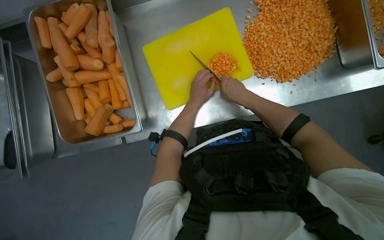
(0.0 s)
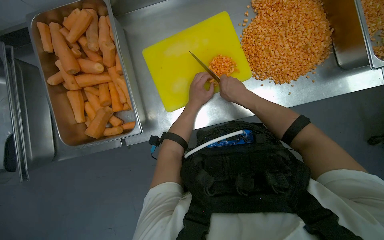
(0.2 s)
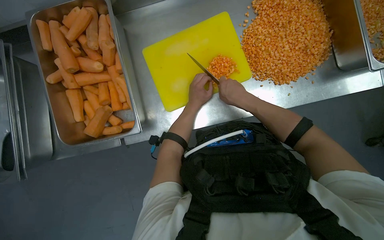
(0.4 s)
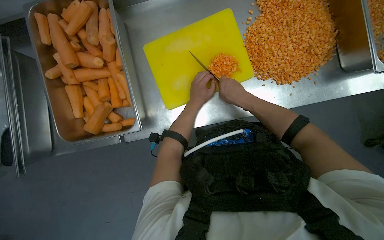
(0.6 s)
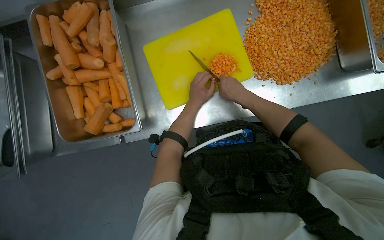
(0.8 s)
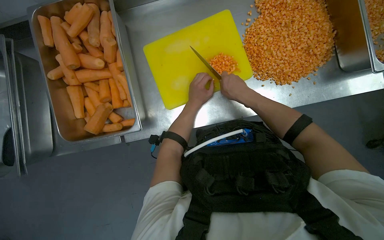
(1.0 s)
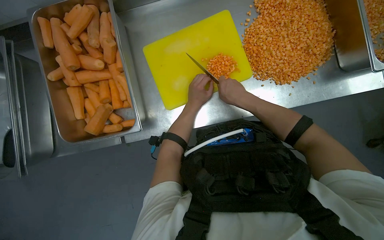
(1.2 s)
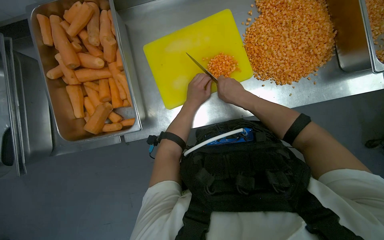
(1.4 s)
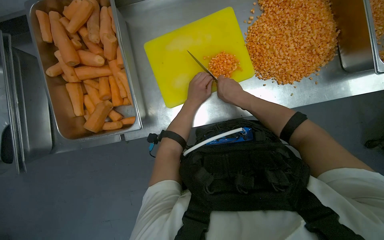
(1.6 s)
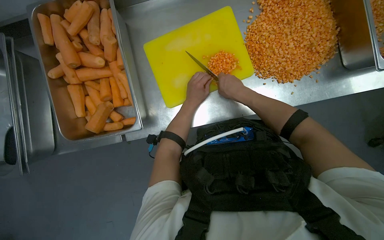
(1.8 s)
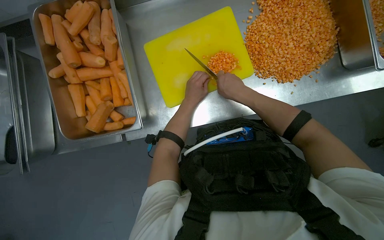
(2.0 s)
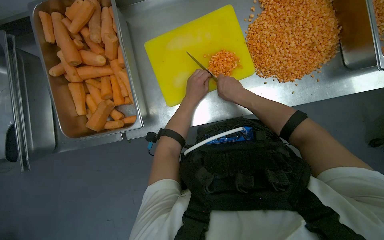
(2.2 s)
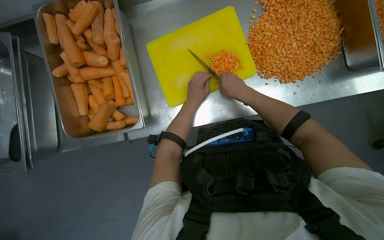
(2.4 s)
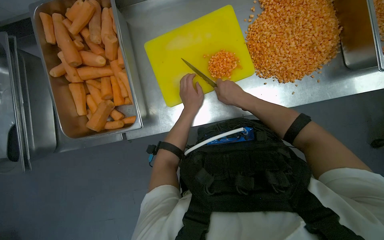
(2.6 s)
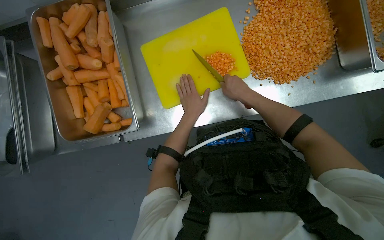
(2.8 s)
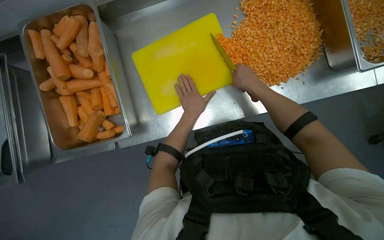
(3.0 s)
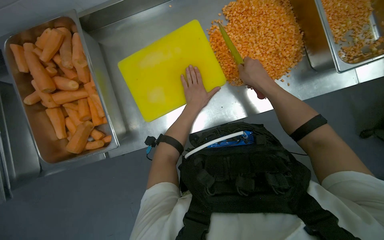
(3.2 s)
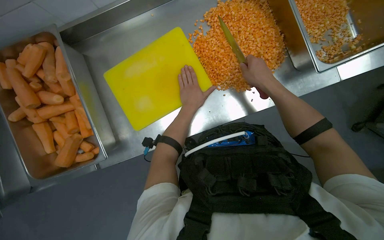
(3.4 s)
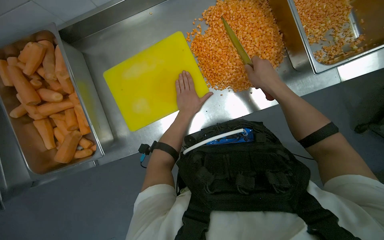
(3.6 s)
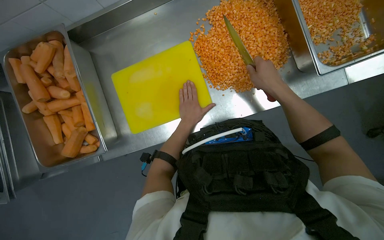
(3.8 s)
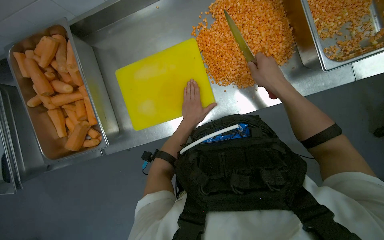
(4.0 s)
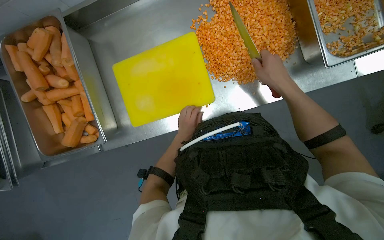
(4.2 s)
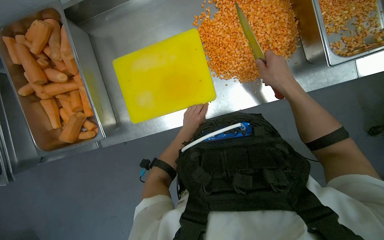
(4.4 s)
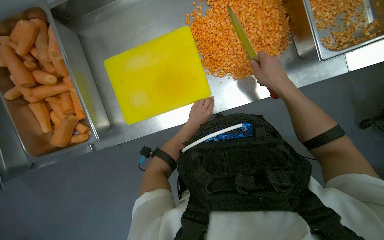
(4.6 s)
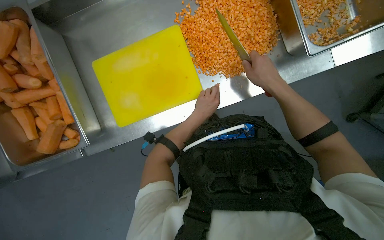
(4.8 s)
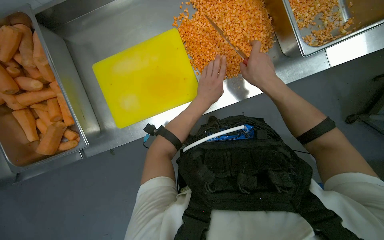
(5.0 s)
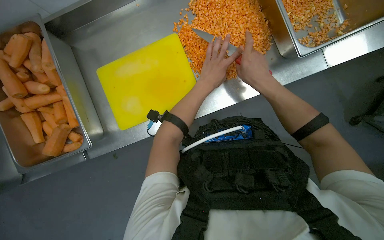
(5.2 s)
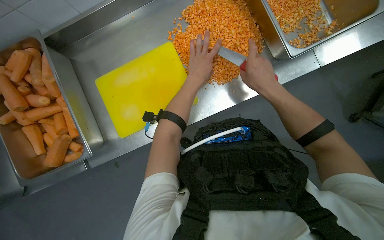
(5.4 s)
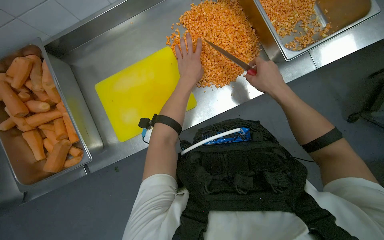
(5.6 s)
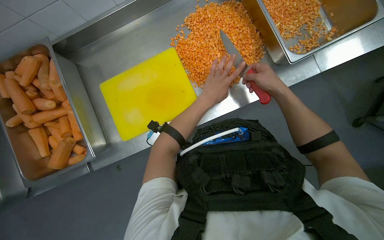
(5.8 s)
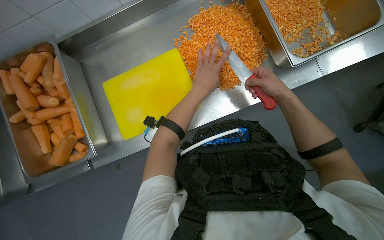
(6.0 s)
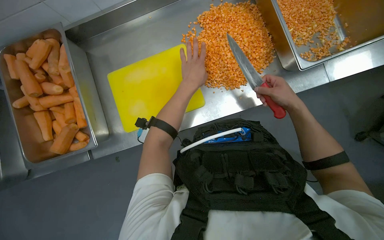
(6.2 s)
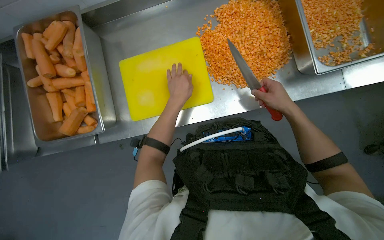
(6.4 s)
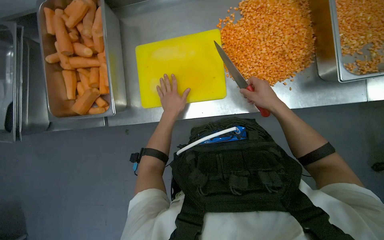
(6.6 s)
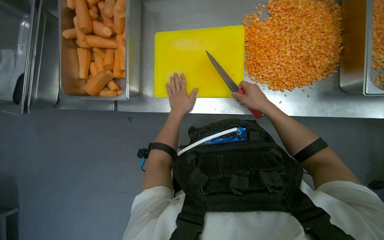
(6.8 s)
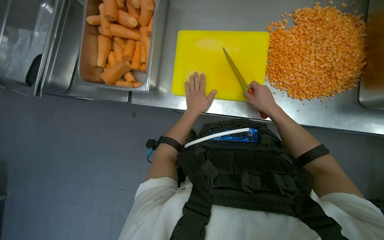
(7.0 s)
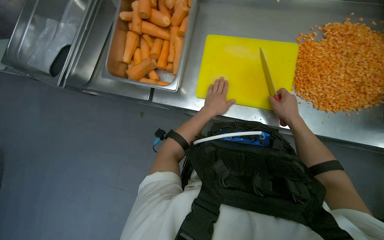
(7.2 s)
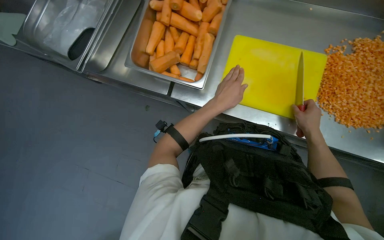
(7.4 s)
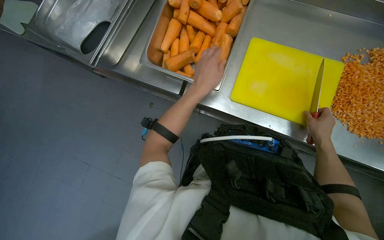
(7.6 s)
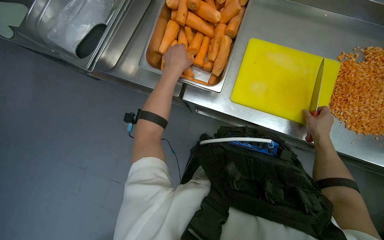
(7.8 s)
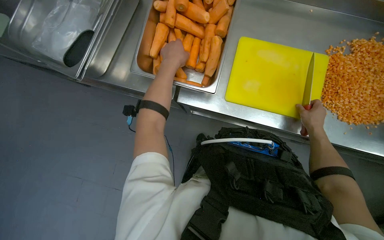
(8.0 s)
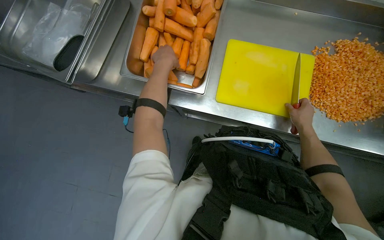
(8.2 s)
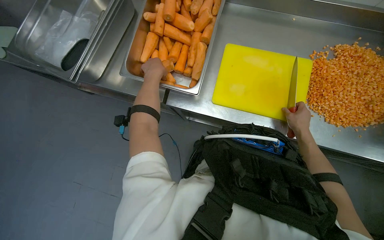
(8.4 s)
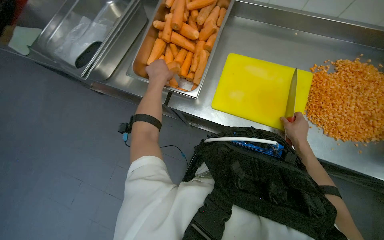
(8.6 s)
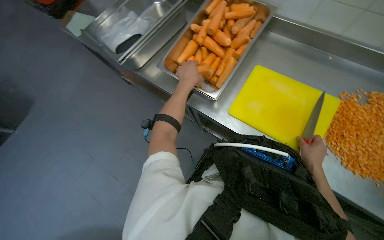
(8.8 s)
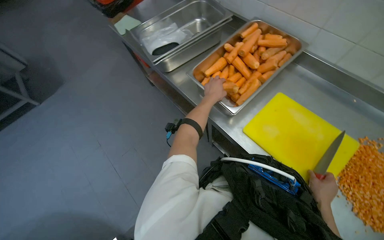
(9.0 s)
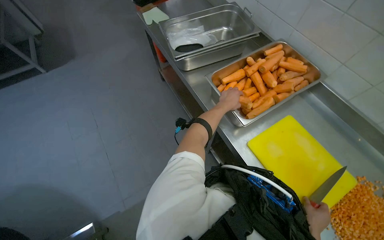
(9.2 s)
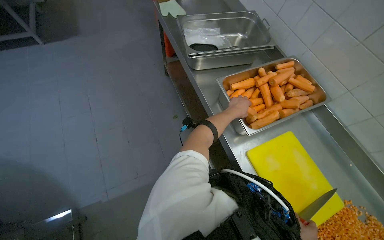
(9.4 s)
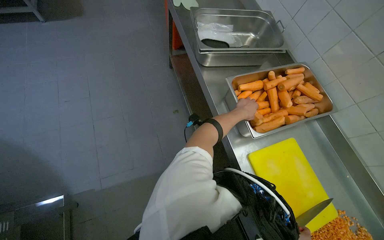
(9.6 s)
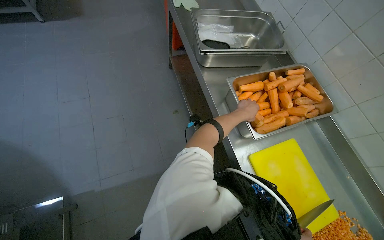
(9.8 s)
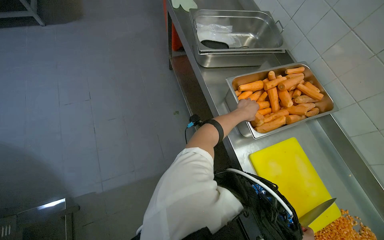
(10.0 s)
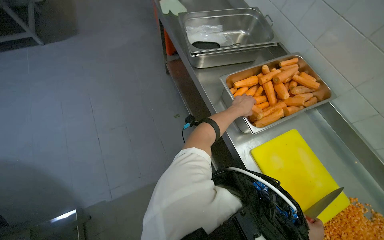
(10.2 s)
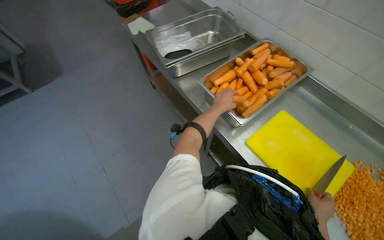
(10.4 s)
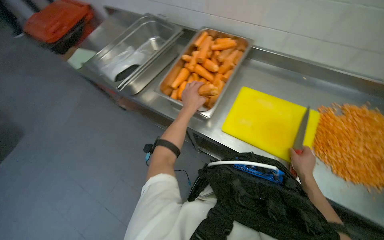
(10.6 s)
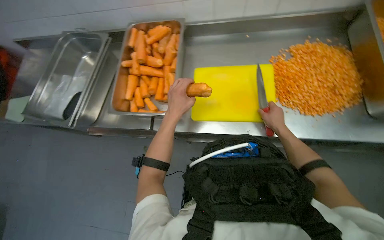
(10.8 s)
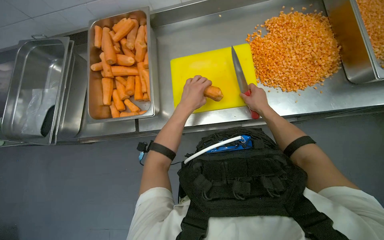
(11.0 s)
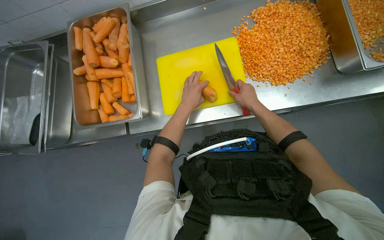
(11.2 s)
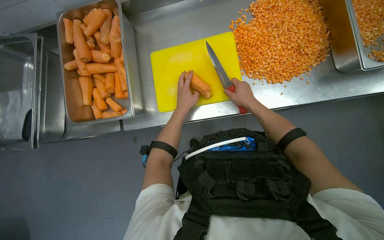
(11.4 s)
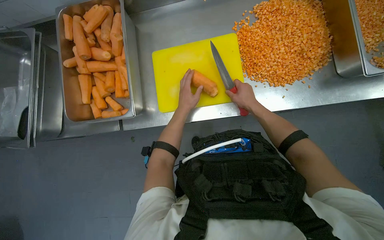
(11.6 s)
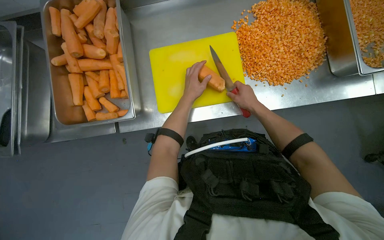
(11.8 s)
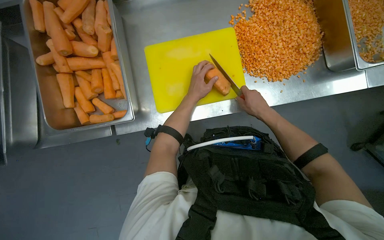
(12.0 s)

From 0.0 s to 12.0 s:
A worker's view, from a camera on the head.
Job: preparing food.
The whole recording: Cutting carrots on a board. The worker picks carrots from a bin and cuts them on a yellow cutting board.
From 0.0 s to 1.6 s: The hands work in one place, with small movements.
From 3.0 s to 4.4 s: The right hand is displaced to the right by approximately 20 cm.
From 4.4 s to 6.0 s: The left hand heads up the picture and nearer to the camera, covering some 20 cm.
From 6.0 s to 7.6 s: The head travels to the left, some 40 cm. The scene rotates clockwise by some 45 degrees.
From 7.6 s to 9.0 s: The wearer looks approximately 25 degrees further to the left. The view tips upward by about 15 degrees.
From 10.4 s to 12.0 s: The wearer's head swings some 65 degrees to the right. The wearer looks roughly 20 degrees further downward.

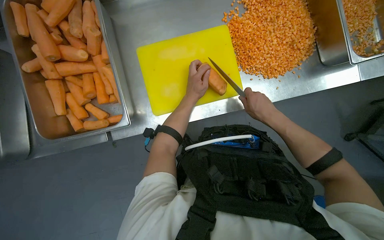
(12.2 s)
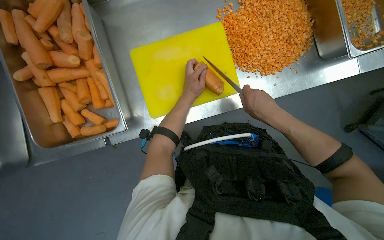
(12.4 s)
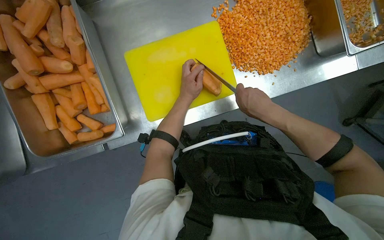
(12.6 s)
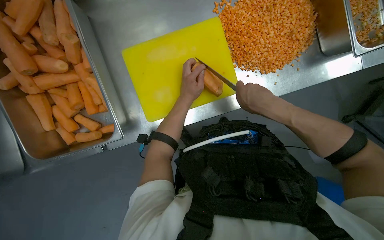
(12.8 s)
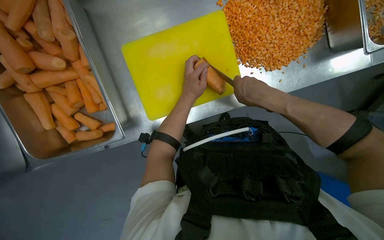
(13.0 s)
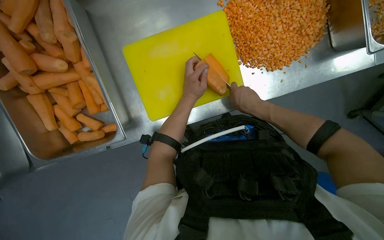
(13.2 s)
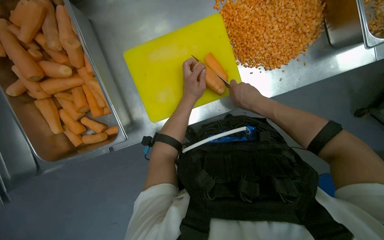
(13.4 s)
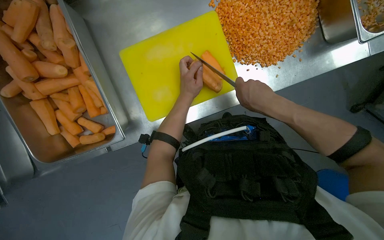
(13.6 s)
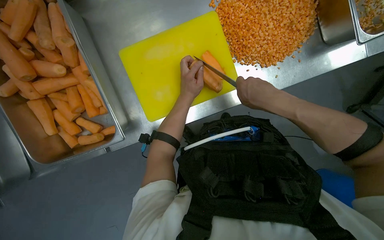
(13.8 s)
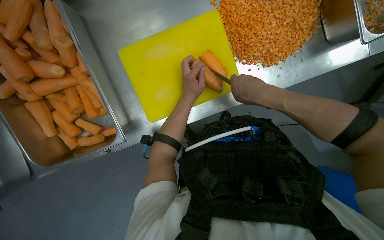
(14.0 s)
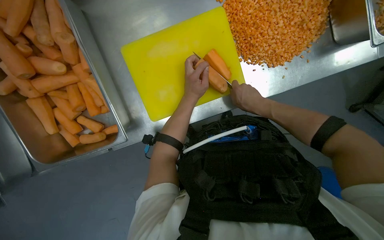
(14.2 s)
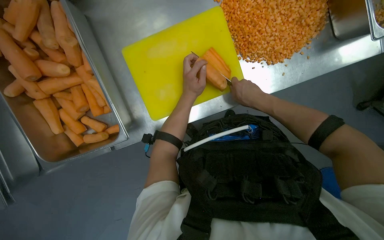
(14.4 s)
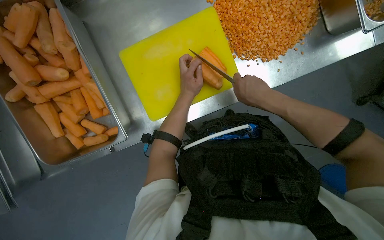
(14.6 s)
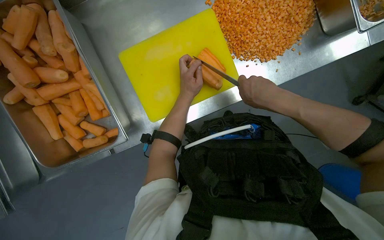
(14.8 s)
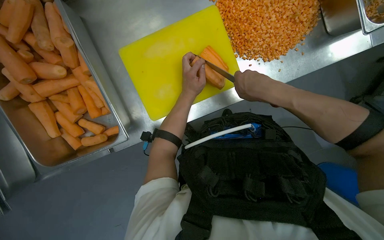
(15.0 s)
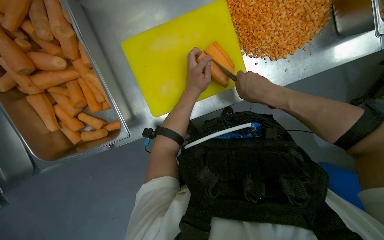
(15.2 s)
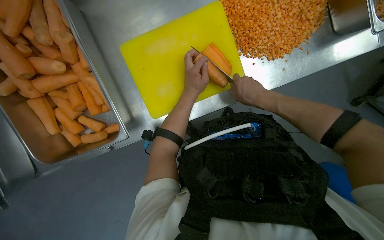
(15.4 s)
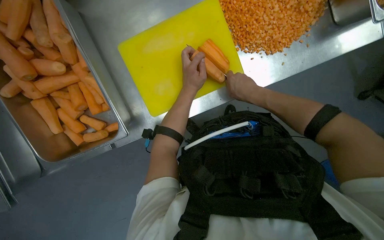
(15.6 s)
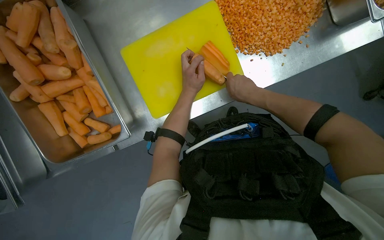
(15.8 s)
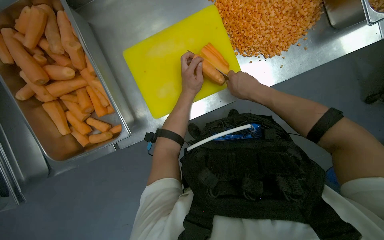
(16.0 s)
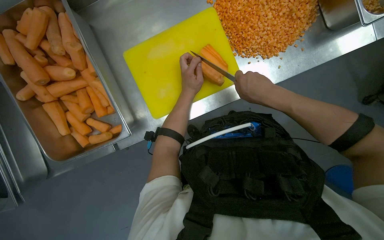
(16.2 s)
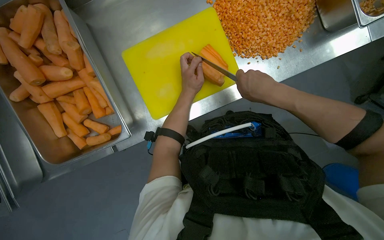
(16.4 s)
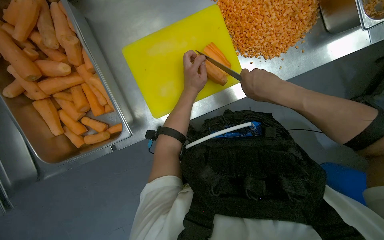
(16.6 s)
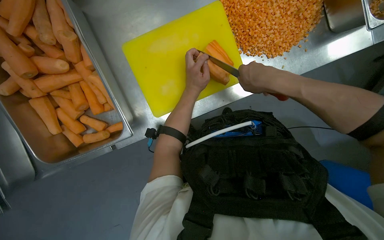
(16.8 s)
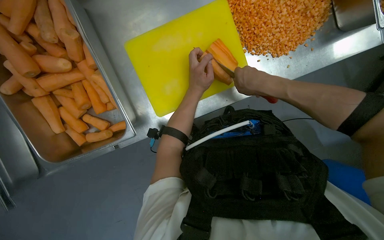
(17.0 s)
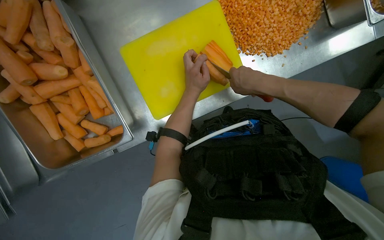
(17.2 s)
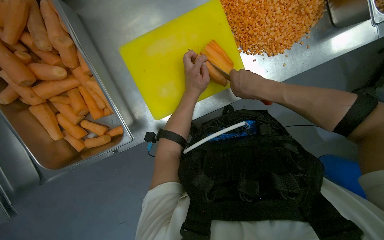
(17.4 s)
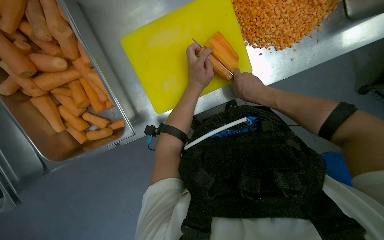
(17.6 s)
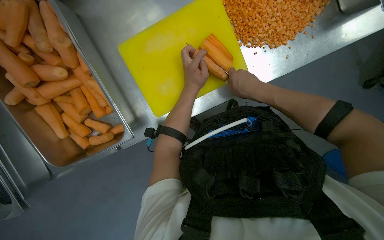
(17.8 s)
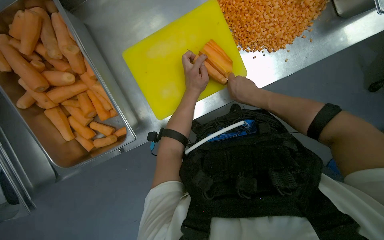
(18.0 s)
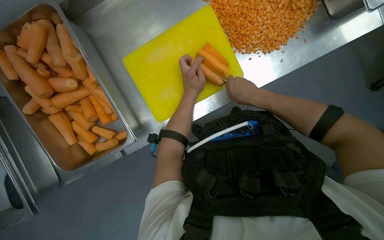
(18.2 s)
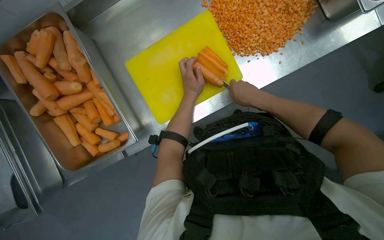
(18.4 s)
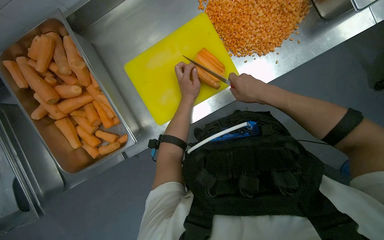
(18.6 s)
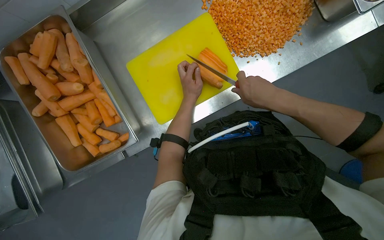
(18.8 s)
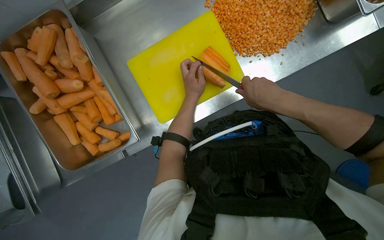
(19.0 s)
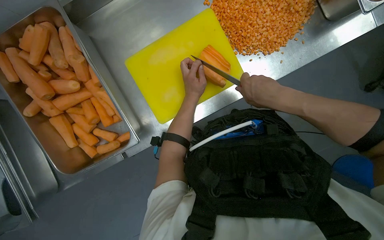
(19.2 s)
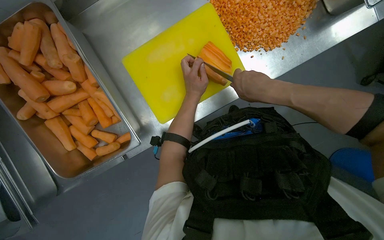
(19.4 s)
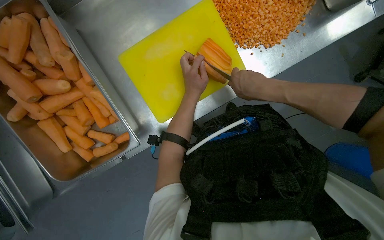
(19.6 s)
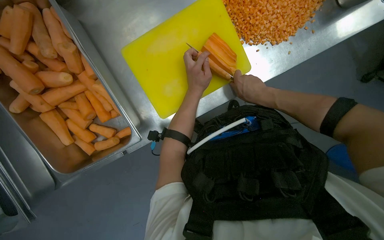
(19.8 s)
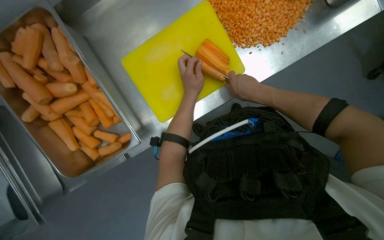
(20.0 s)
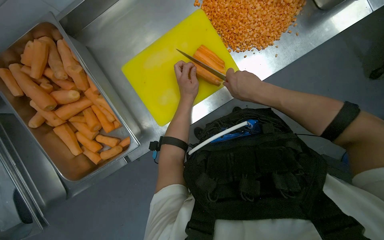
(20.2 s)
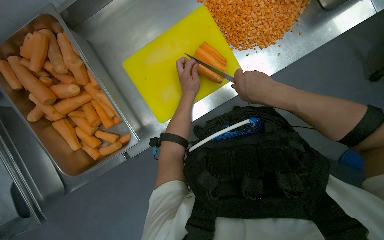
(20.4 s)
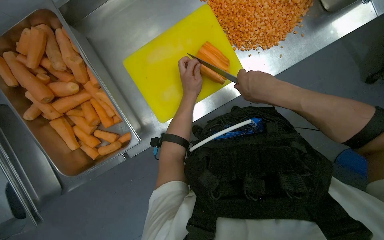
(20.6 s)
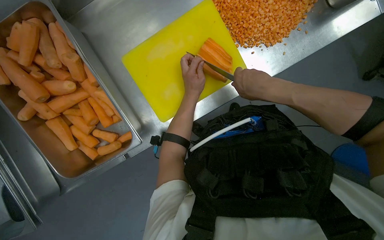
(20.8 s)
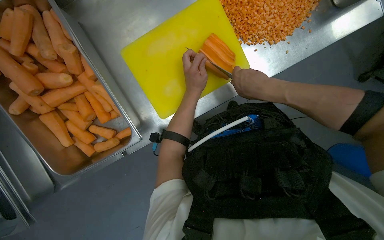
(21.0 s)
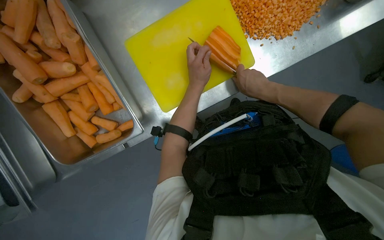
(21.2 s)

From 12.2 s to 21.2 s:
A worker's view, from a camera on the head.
Job: preparing food.
The whole recording: Cutting carrots on a board. The worker picks carrots from a bin and cuts them on a yellow cutting board.
From 12.2 s to 13.8 s: The right hand swings nearer and farther, some 10 cm each way, with 2 reversals.
From 15.2 s to 16.6 s: The hands are busy where they are.
From 18.2 s to 19.8 s: The hands work in one place, with small movements.
From 19.8 s to 21.2 s: The right hand reaches roughly 15 cm nearer to the camera, then returns.
